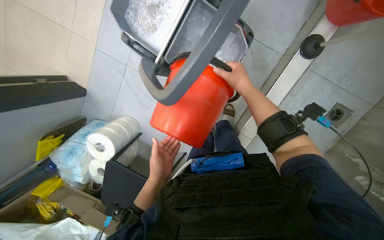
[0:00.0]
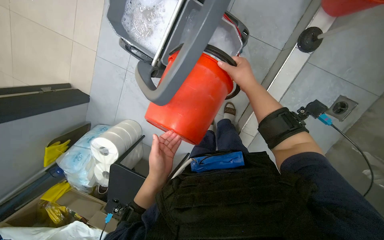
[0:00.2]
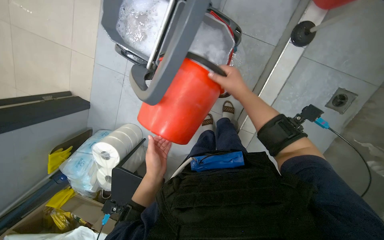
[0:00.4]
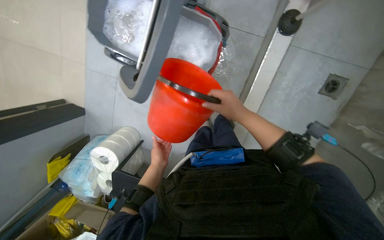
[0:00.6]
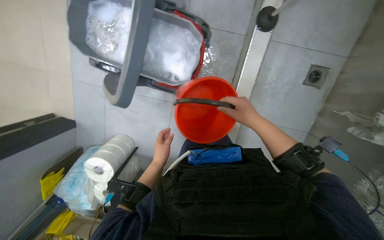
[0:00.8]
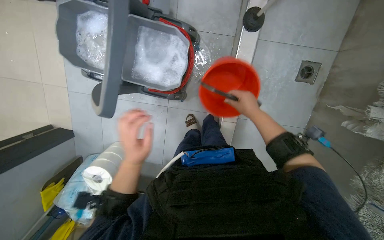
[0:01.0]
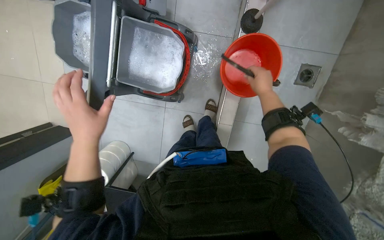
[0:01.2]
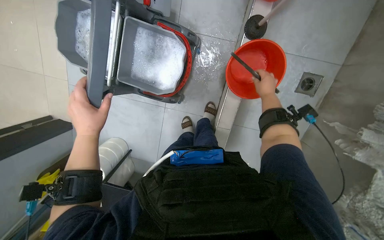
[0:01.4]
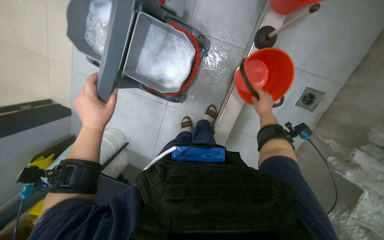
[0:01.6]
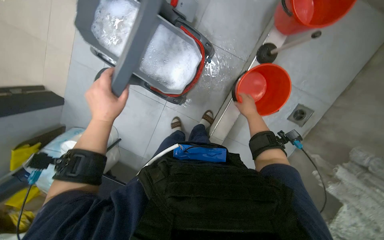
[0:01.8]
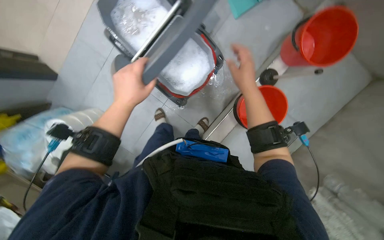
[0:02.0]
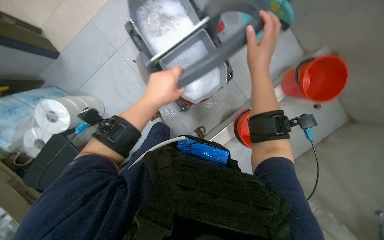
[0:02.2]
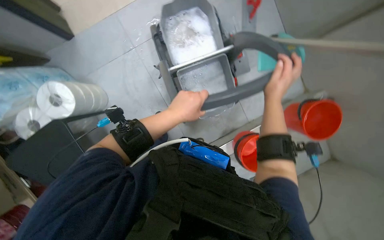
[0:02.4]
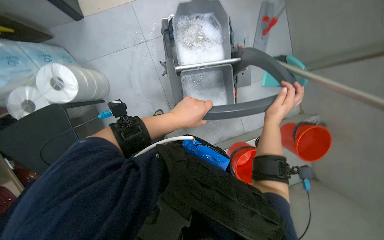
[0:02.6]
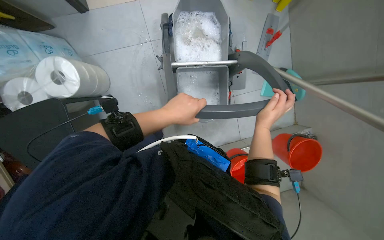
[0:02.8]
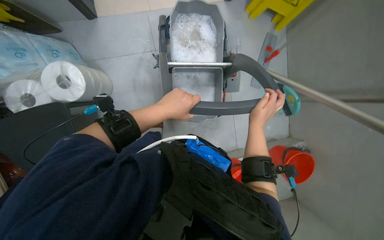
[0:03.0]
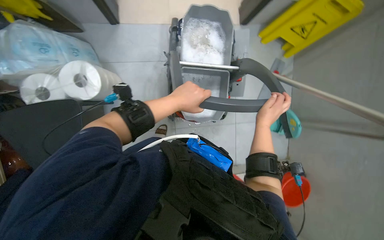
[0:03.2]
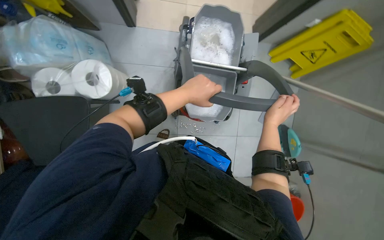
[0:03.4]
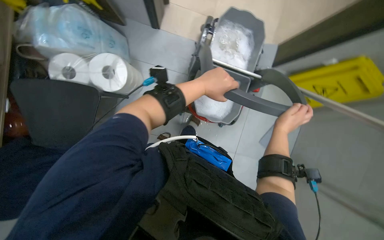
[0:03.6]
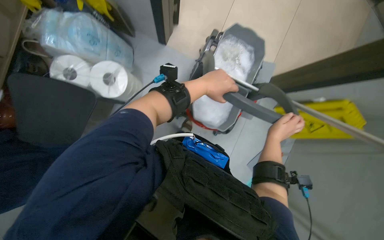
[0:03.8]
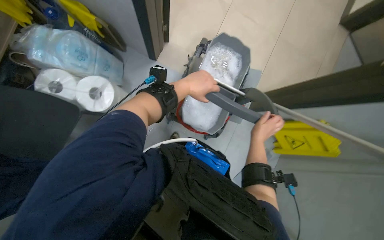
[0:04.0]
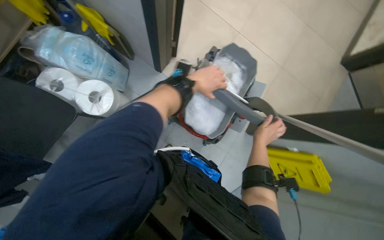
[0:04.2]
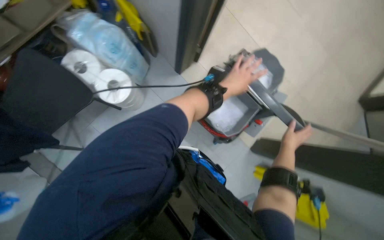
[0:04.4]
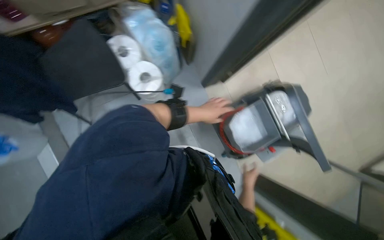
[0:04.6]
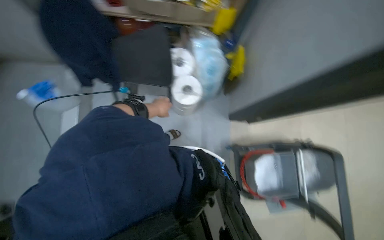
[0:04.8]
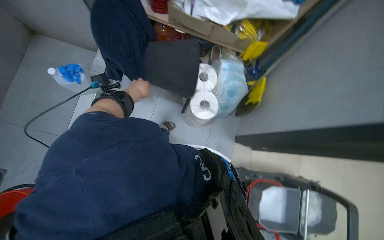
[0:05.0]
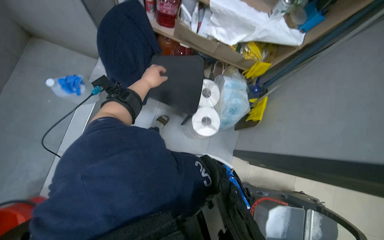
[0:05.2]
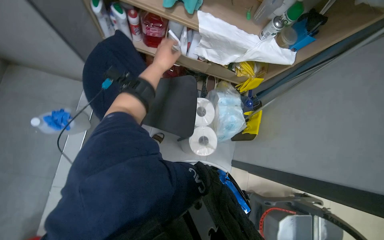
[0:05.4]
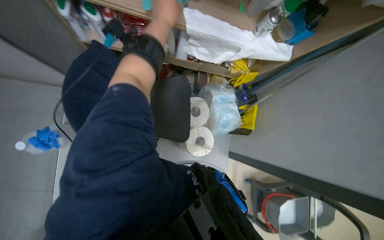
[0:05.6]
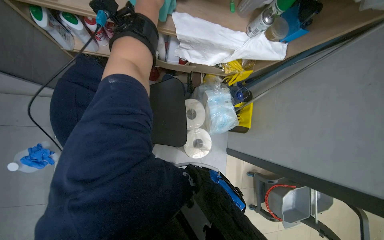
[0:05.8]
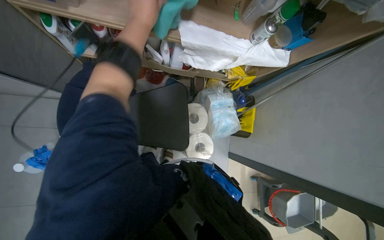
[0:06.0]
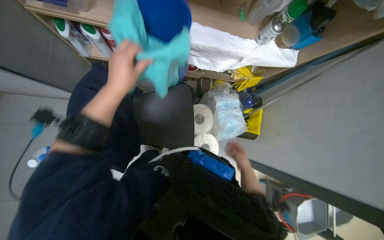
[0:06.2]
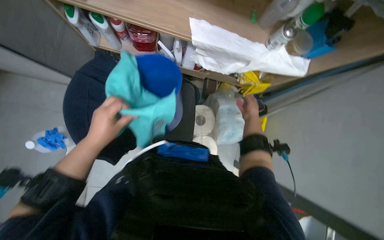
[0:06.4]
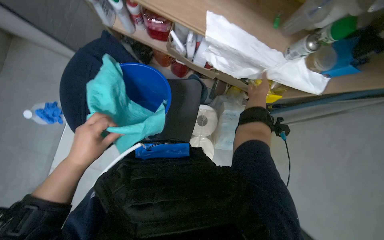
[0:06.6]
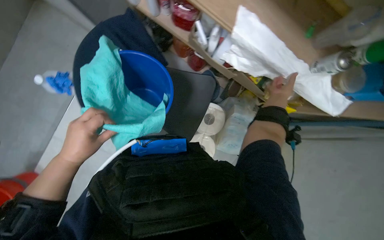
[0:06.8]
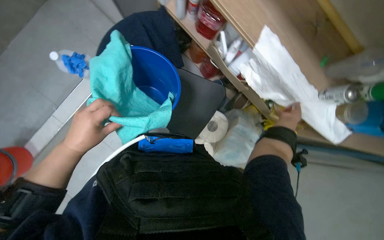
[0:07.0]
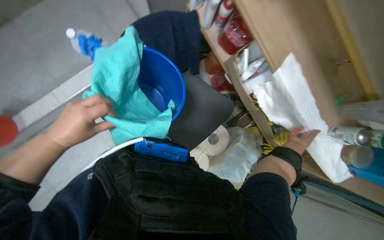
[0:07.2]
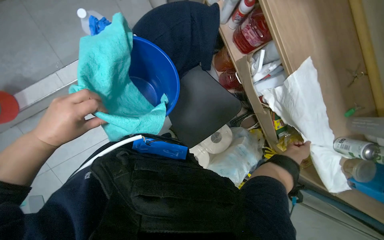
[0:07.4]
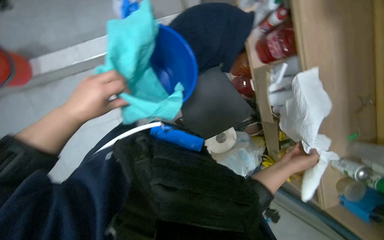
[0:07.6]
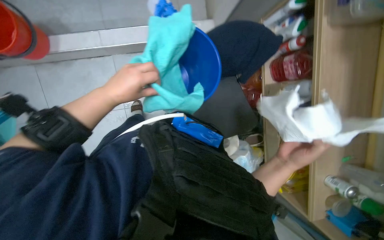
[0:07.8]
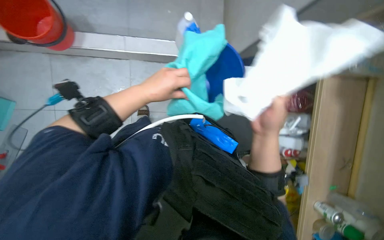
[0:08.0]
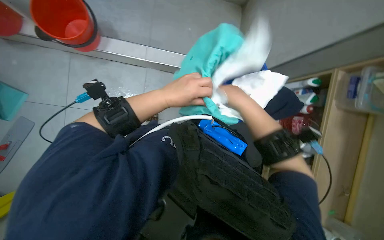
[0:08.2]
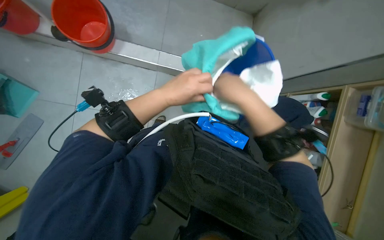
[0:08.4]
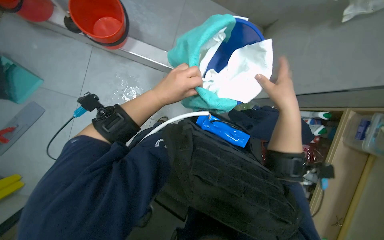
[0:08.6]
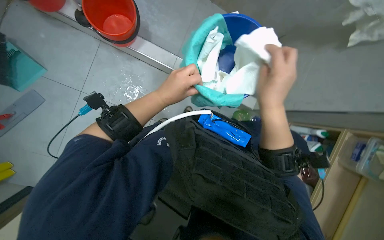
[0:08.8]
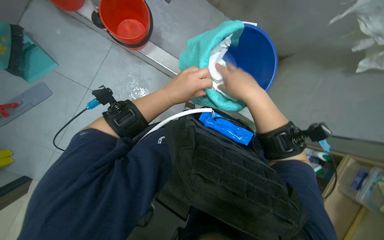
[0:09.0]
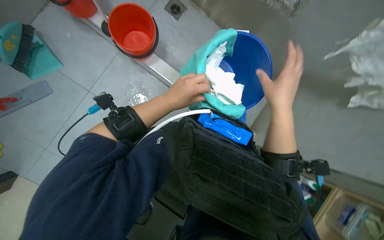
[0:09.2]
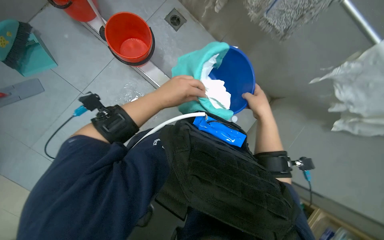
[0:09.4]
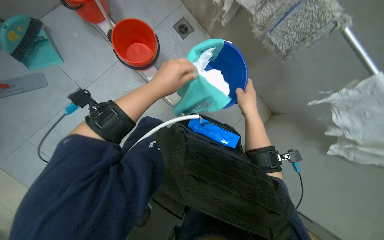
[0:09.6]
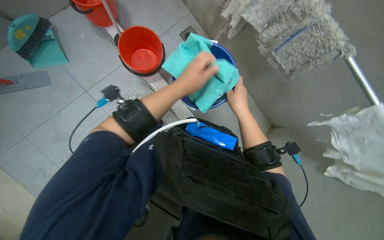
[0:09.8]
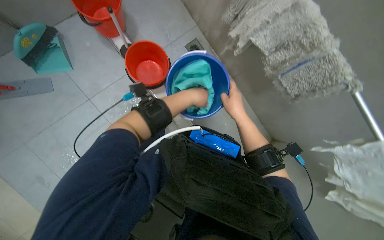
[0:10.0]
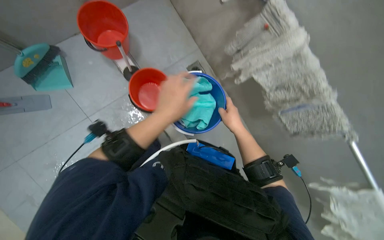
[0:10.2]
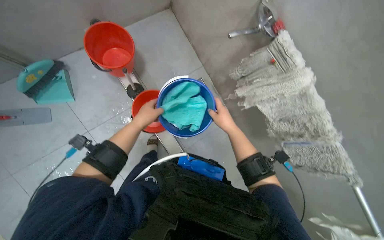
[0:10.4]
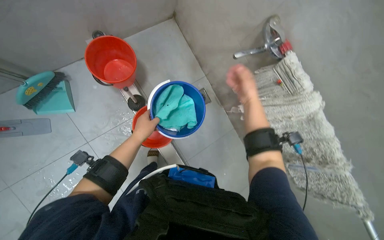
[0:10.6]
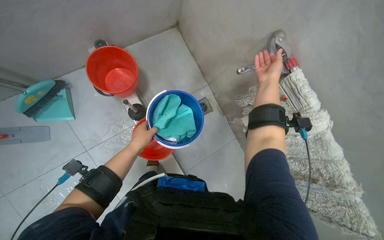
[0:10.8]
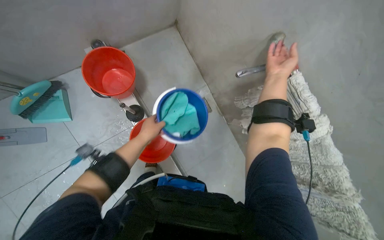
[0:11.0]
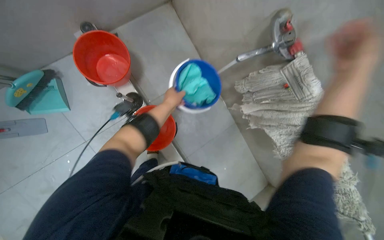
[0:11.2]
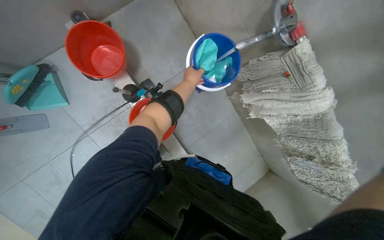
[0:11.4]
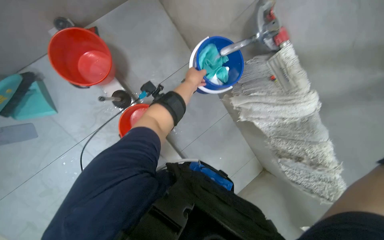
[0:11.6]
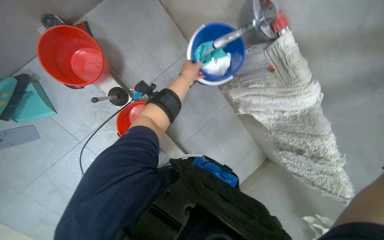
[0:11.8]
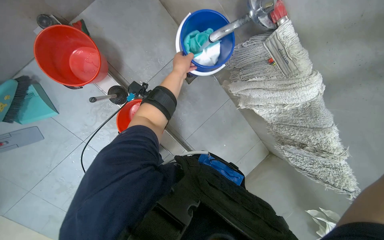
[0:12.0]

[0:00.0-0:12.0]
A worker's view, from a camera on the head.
Job: preparing cleaning supplies.
The whole recording: Sorting and placing cloths into bucket. The worker picks up cloths from a shelf and places them into a blue bucket.
0:00.0 to 0:01.6: The left hand is displaced up the picture by approximately 20 cm, and moves about 10 cm farther from the camera and comes back. Meanwhile the right hand travels to the right by about 35 cm.
0:01.6 to 0:03.0: The view swings some 20 degrees to the right. The wearer looks roughly 15 degrees further upward. The scene rotates clockwise by approximately 50 degrees.
0:03.0 to 0:04.4: The camera pitches upward, by roughly 20 degrees. Everything in view rotates roughly 25 degrees clockwise.
0:04.4 to 0:06.0: The head travels about 50 cm. The view tips upward by some 15 degrees. Everything in view rotates some 40 degrees clockwise.
0:06.0 to 0:07.6: Everything in view rotates approximately 65 degrees clockwise.
0:07.6 to 0:09.0: The wearer looks some 15 degrees further upward. The scene rotates clockwise by about 45 degrees.
0:09.0 to 0:10.4: The camera is carried roughly 40 cm. The view tips upward by some 15 degrees. The scene turns roughly 25 degrees clockwise in the picture.
0:10.4 to 0:12.0: The wearer looks roughly 15 degrees further downward. The left hand shifts approximately 40 cm up the picture and to the right.

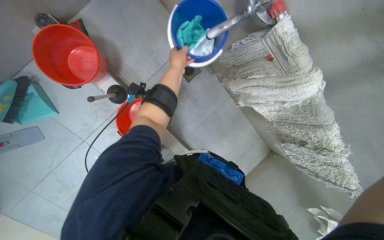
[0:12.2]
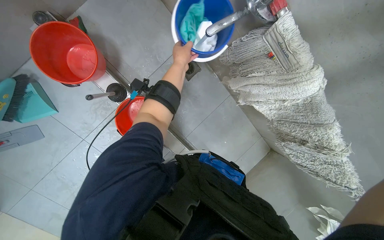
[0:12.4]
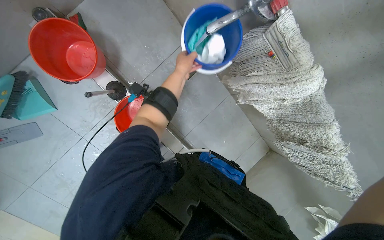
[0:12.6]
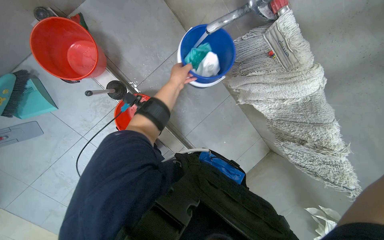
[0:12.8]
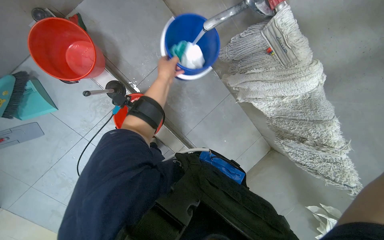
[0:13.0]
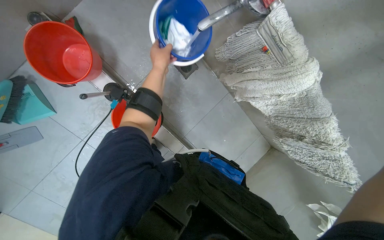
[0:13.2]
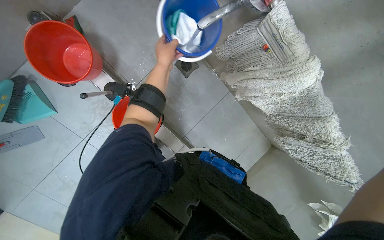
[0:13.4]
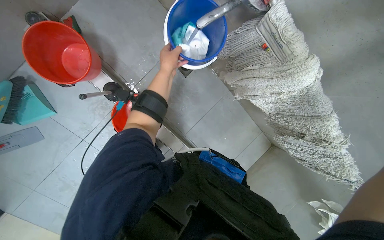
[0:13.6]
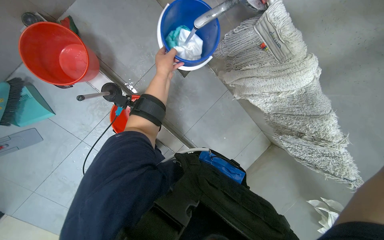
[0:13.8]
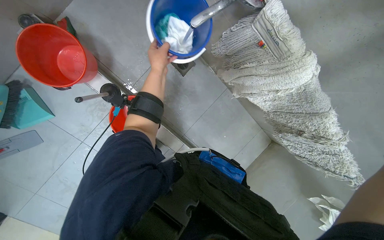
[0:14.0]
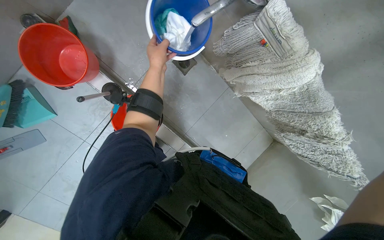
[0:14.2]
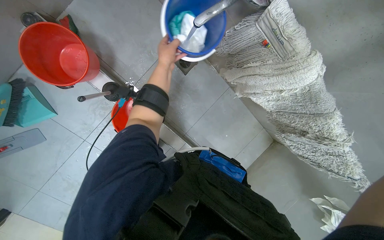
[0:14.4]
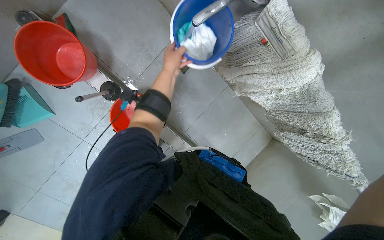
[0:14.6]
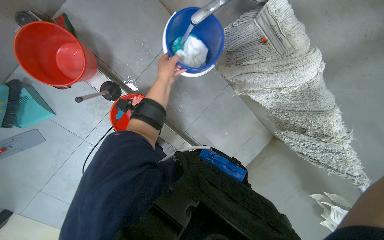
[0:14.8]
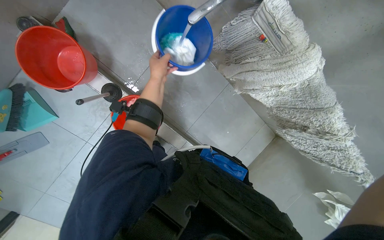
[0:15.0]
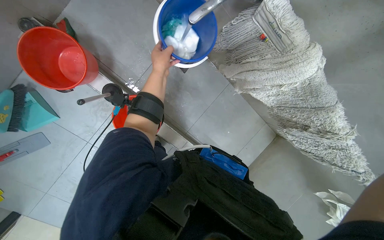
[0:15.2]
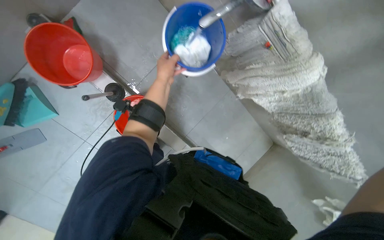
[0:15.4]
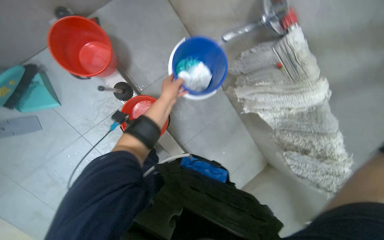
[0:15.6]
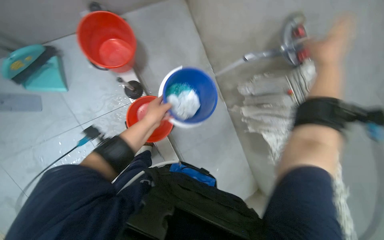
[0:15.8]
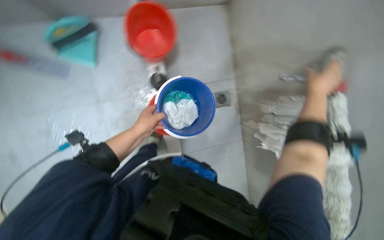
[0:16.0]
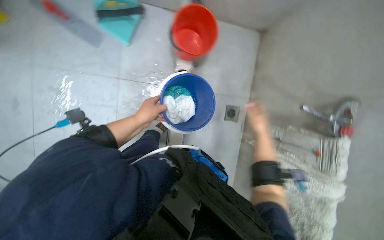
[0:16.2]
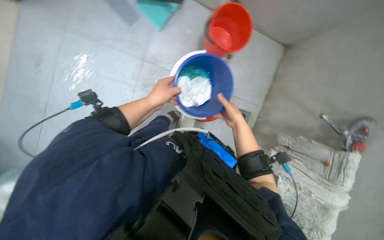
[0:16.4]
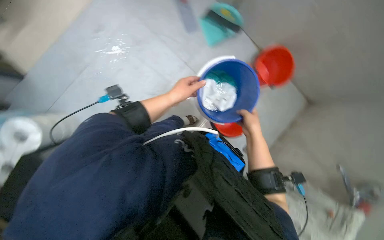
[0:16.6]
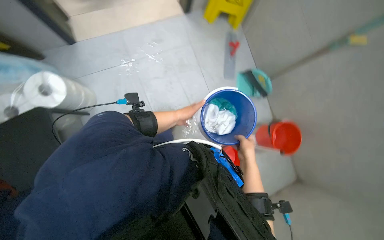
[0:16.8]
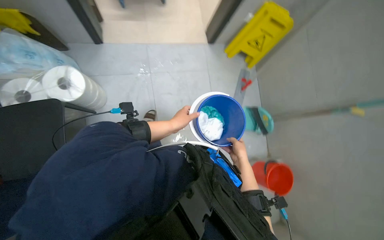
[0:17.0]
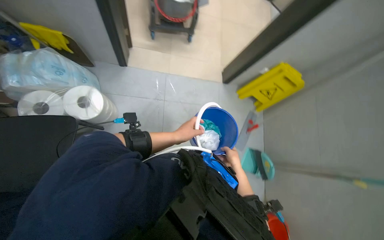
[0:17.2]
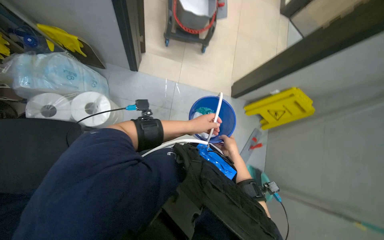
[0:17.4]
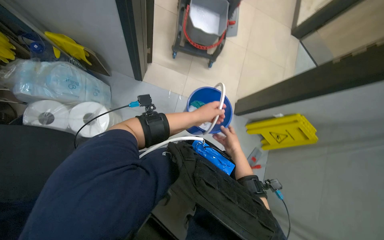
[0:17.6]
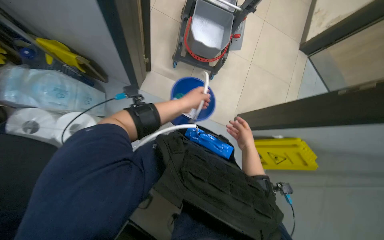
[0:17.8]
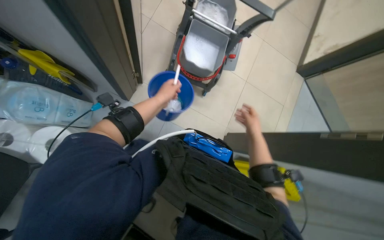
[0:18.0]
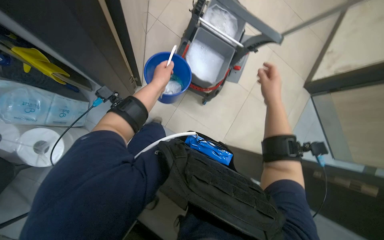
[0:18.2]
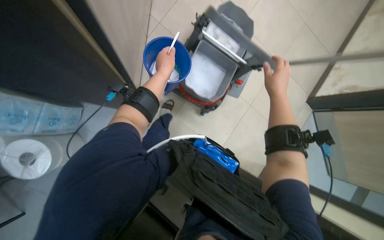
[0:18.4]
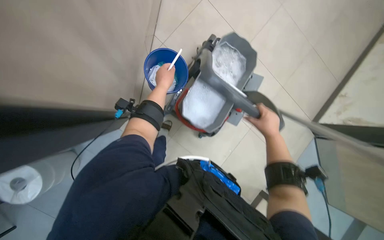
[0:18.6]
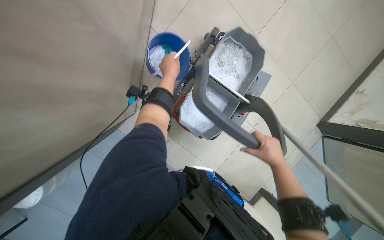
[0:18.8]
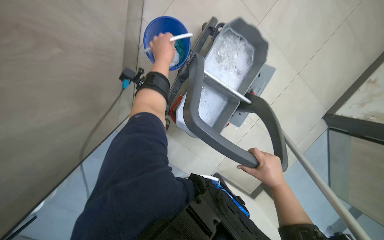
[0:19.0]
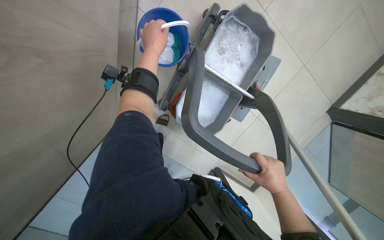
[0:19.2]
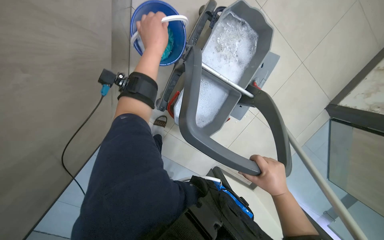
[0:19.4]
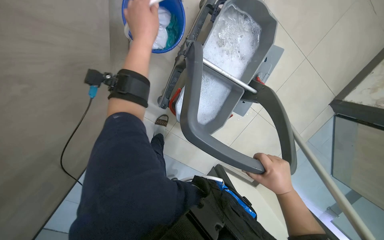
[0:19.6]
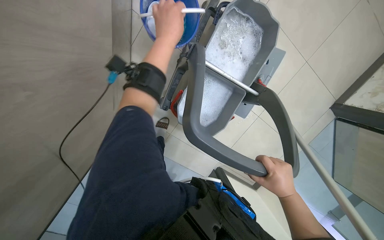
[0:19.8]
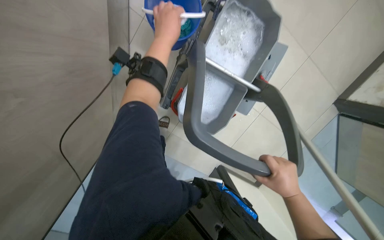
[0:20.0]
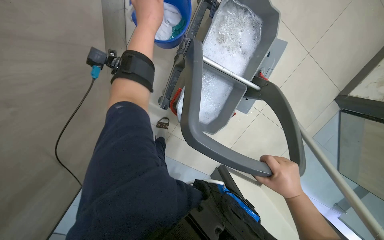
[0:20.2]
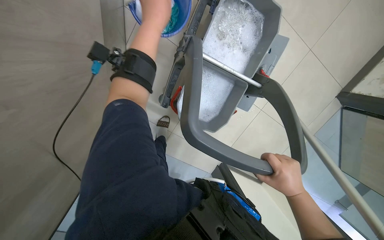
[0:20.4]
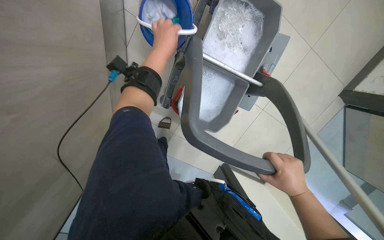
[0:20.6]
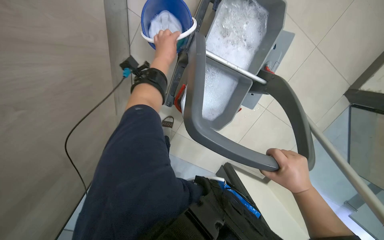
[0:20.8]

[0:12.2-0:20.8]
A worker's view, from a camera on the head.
Job: preparing cleaning supplies.
The whole recording: Sorting and placing cloths into bucket. The worker picks up cloths from a shelf and places them into a blue bucket.
0:15.0 to 0:16.6: The view tips upward by approximately 20 degrees. Everything in view rotates about 50 degrees clockwise.
0:16.6 to 0:18.0: The camera is carried roughly 50 cm. The view tips upward by about 25 degrees. The scene turns some 45 degrees clockwise in the picture.
0:18.0 to 0:19.4: The wearer moves about 70 cm. The view tips downward by about 10 degrees.
